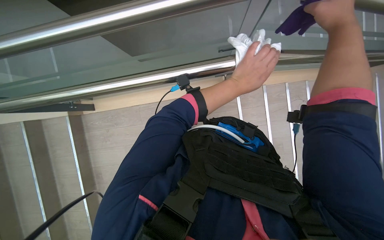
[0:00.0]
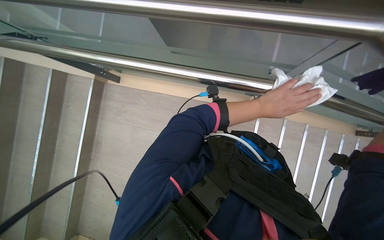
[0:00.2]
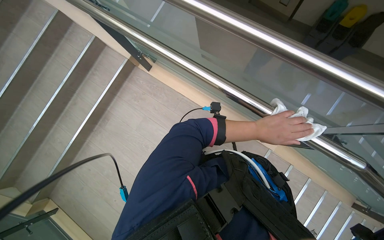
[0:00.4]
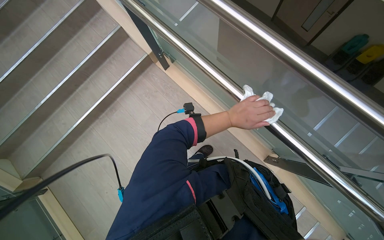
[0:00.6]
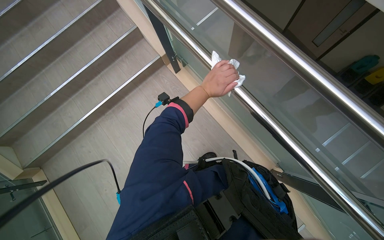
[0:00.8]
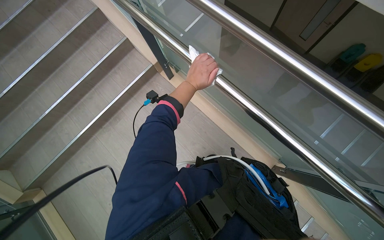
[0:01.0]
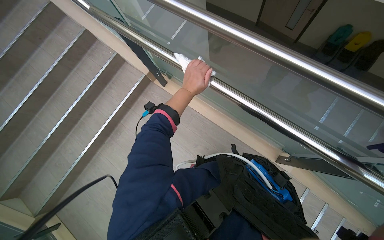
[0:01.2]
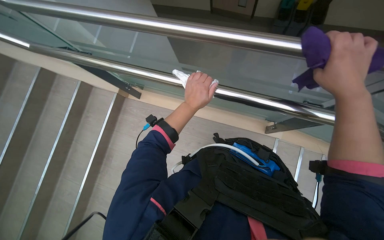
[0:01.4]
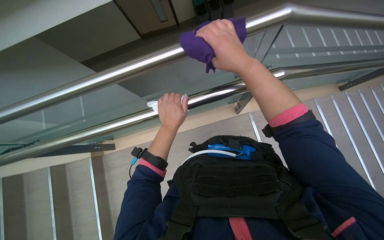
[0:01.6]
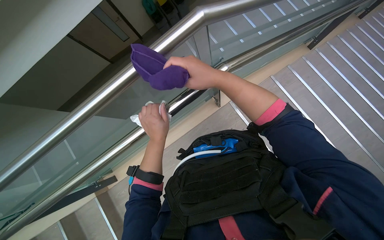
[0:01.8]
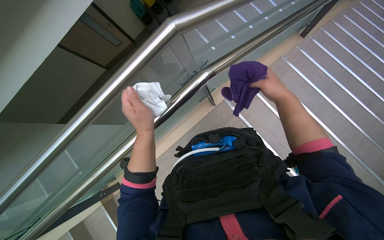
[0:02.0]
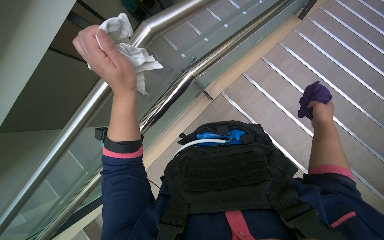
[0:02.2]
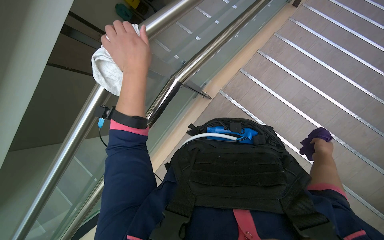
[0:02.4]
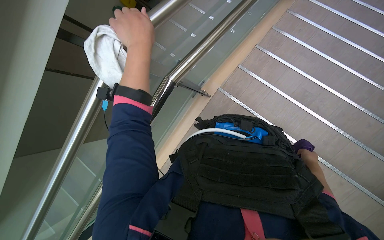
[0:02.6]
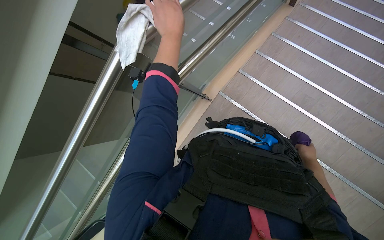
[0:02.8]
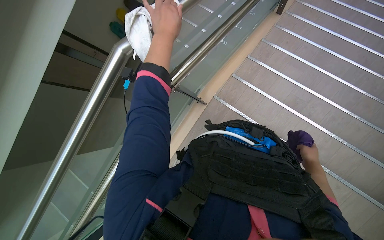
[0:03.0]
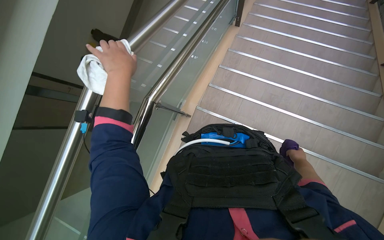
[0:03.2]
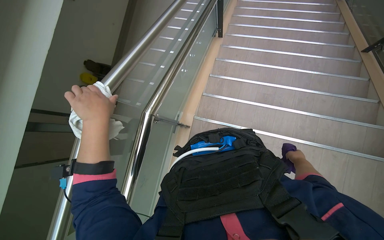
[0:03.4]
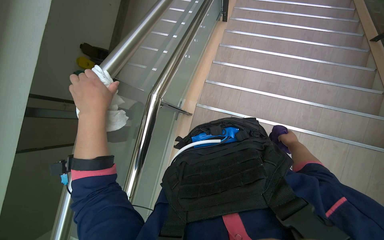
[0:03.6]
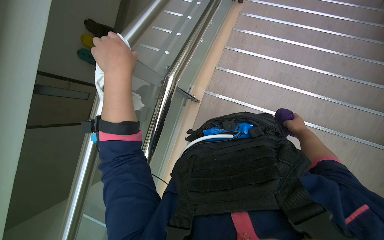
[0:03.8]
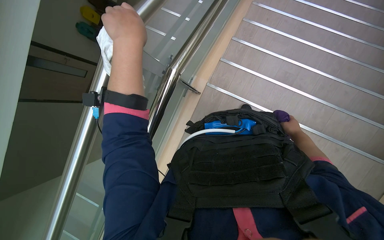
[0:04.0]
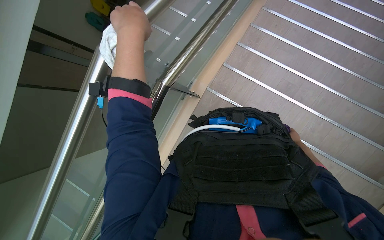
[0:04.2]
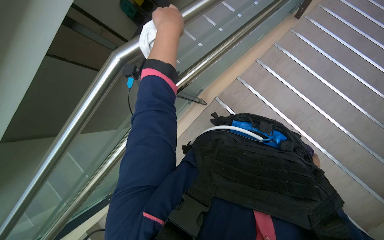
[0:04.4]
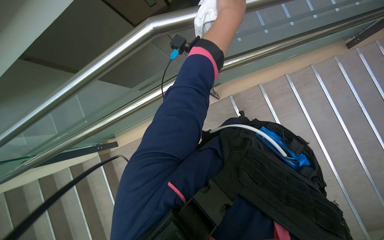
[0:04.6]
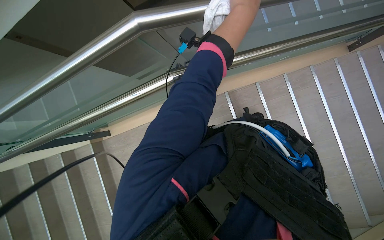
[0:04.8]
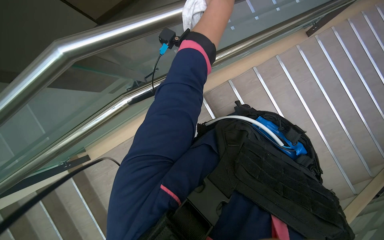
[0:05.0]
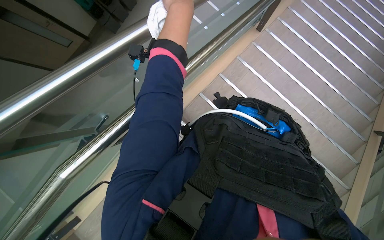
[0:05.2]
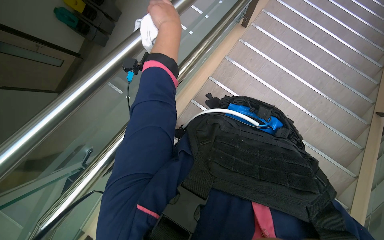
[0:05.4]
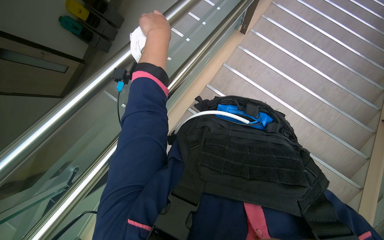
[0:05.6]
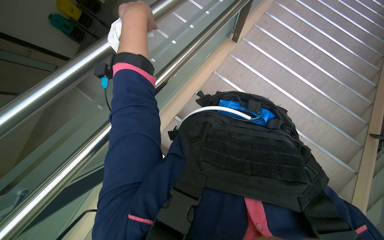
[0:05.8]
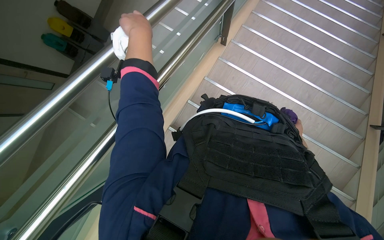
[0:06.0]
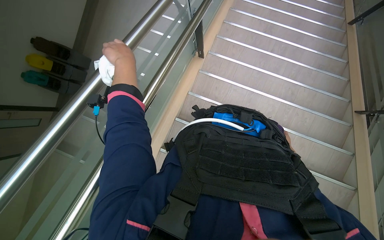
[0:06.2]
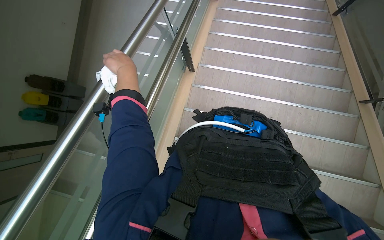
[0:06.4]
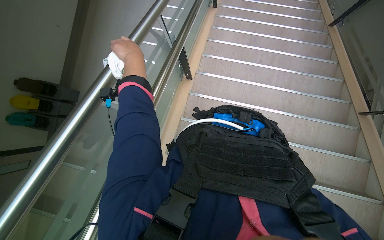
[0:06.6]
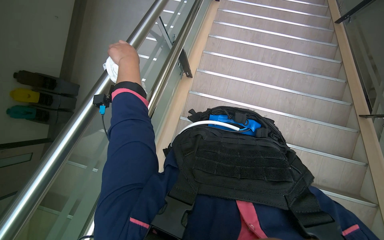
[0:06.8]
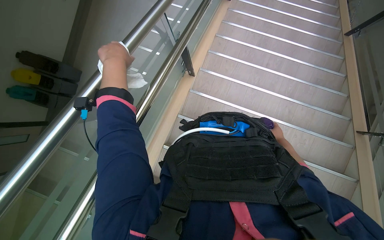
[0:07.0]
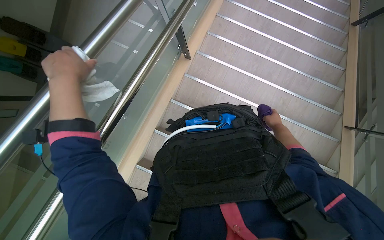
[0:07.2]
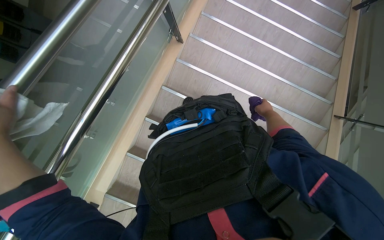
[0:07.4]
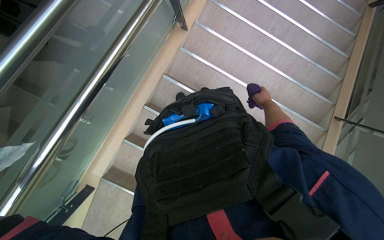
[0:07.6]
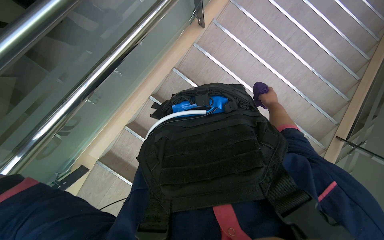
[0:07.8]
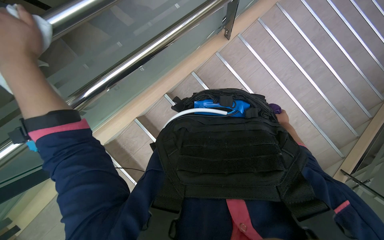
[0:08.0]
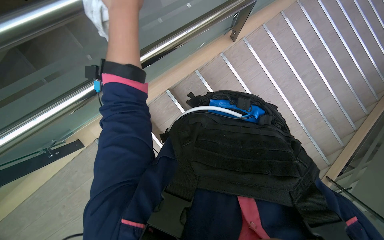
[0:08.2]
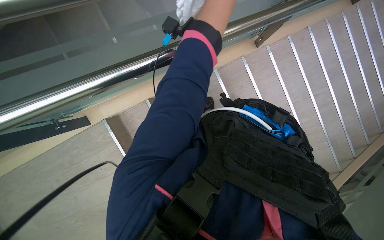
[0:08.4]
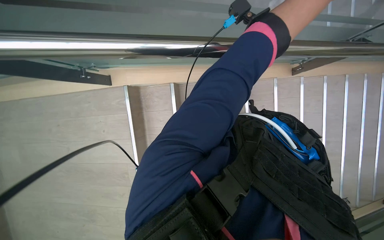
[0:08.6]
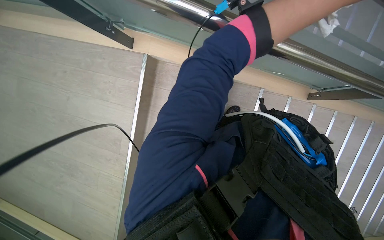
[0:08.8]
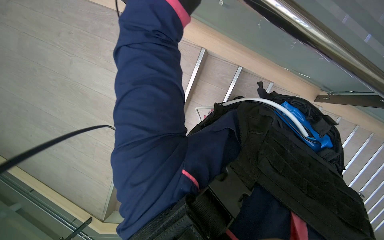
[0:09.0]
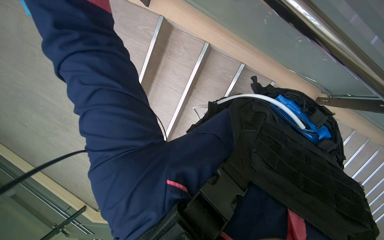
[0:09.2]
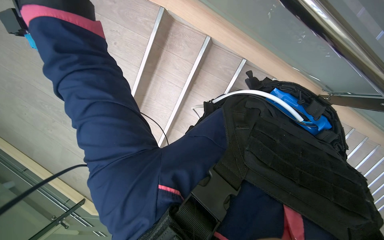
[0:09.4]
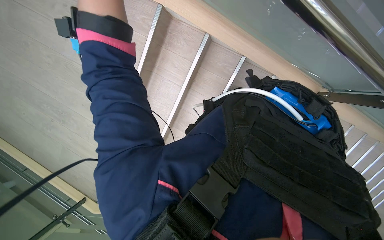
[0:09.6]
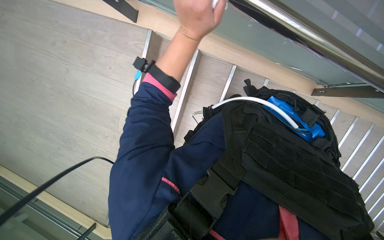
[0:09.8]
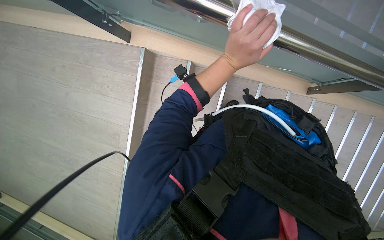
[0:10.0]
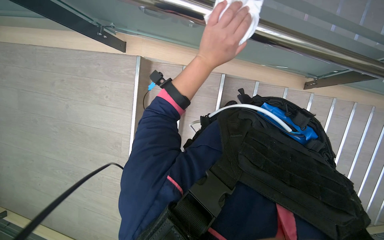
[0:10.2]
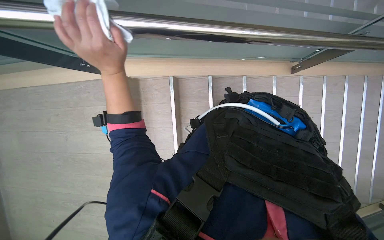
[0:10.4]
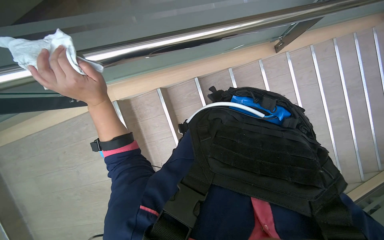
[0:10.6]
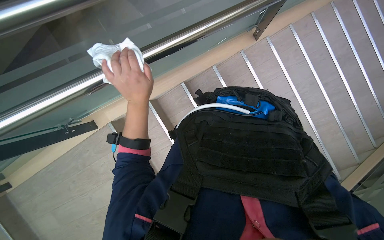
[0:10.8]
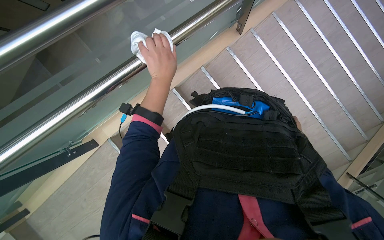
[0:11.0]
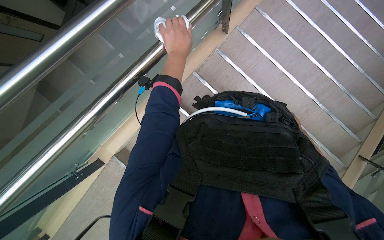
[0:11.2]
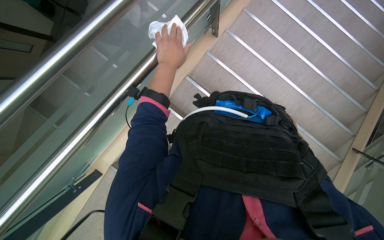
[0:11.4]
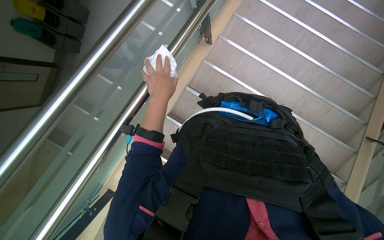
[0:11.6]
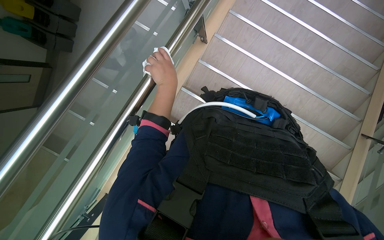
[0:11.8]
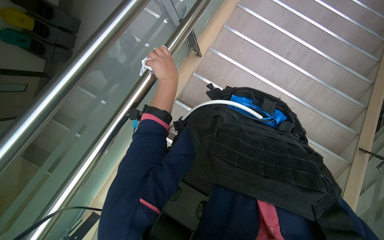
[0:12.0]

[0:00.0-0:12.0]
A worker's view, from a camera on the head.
Job: wiping surfaces.
The whole recording: Wiping metal and glass railings. The worker wipes metal and glass railings with a white and purple cloth.
0:00.0 to 0:01.6: The scene turns roughly 45 degrees counterclockwise in the picture.
0:01.6 to 0:03.0: The scene turns roughly 35 degrees counterclockwise in the picture.
0:07.6 to 0:09.0: The scene rotates clockwise by approximately 50 degrees.
0:10.4 to 0:12.0: The scene turns roughly 50 degrees counterclockwise in the picture.

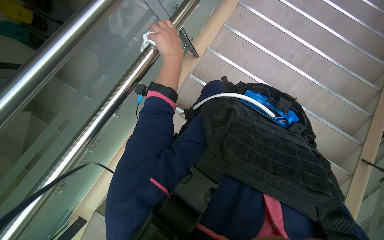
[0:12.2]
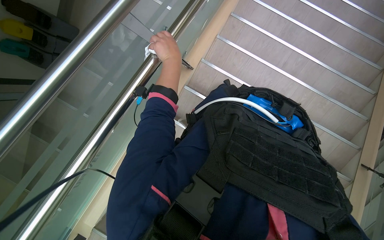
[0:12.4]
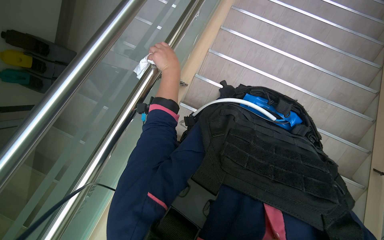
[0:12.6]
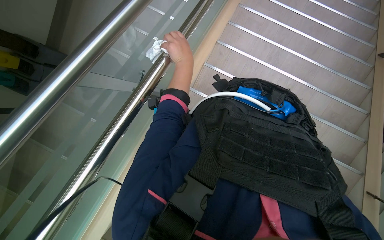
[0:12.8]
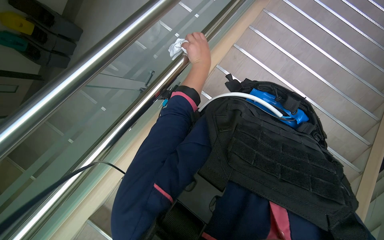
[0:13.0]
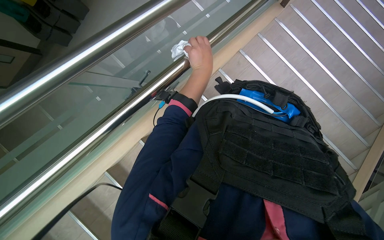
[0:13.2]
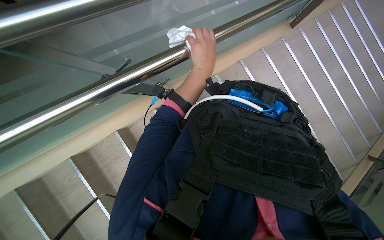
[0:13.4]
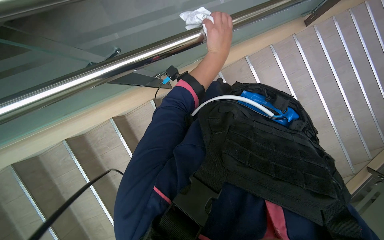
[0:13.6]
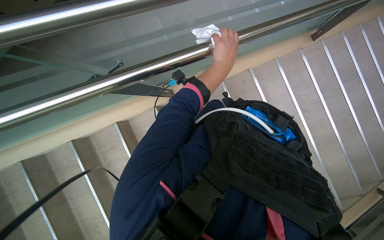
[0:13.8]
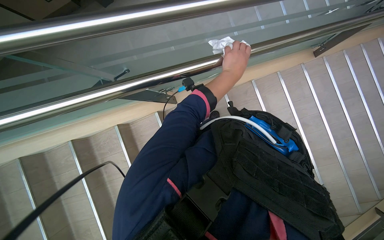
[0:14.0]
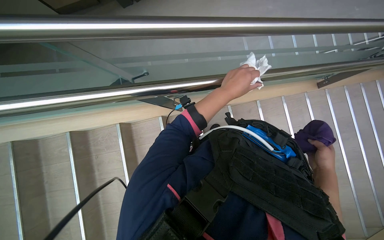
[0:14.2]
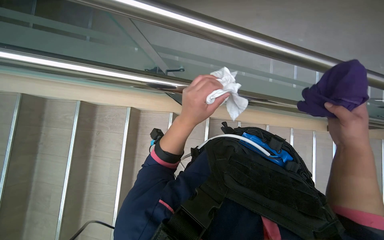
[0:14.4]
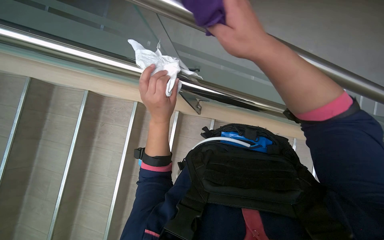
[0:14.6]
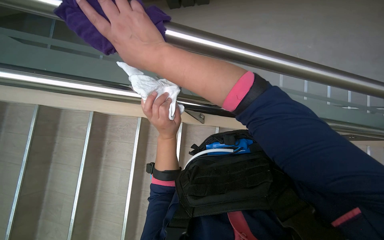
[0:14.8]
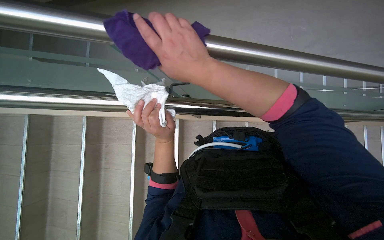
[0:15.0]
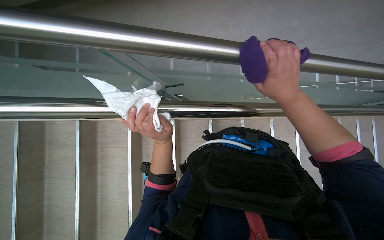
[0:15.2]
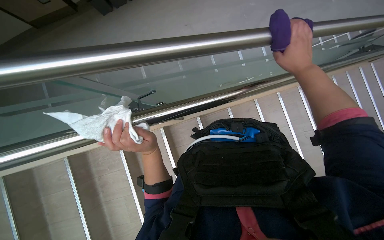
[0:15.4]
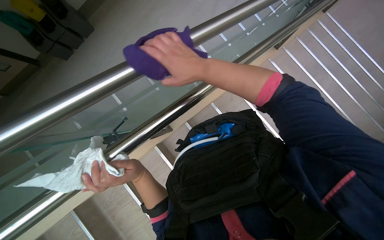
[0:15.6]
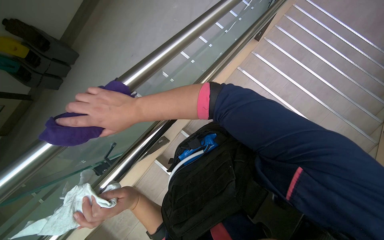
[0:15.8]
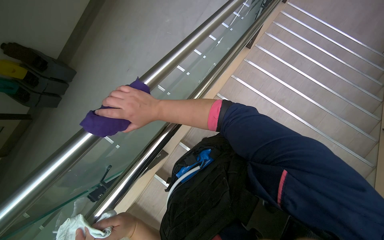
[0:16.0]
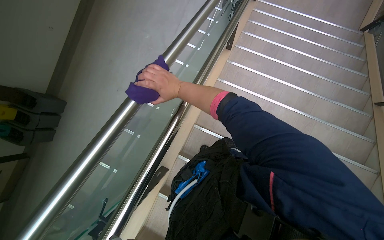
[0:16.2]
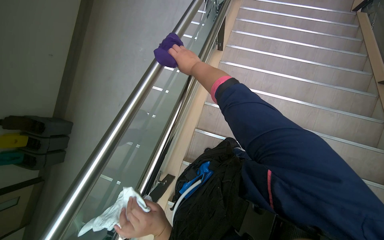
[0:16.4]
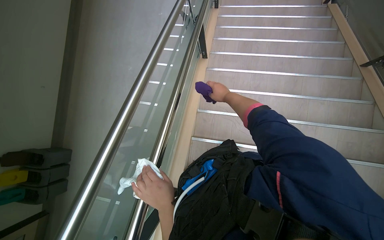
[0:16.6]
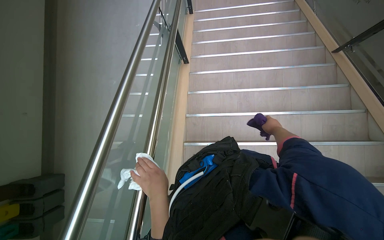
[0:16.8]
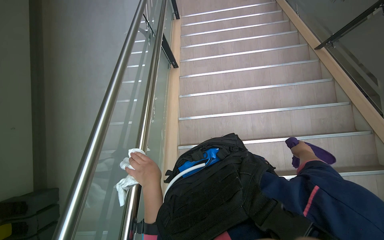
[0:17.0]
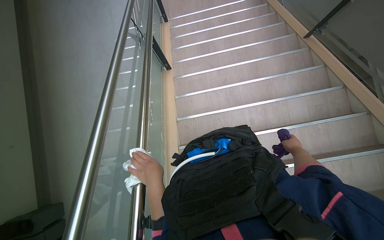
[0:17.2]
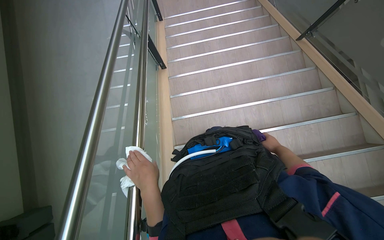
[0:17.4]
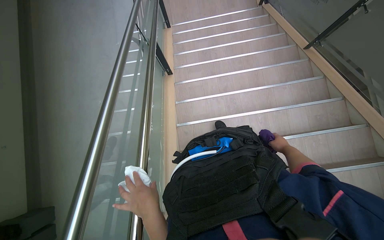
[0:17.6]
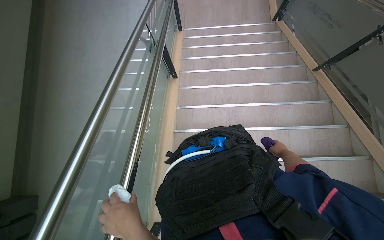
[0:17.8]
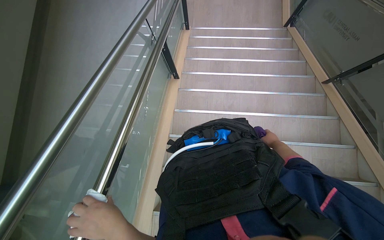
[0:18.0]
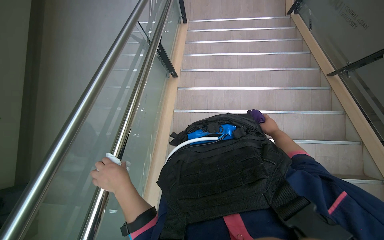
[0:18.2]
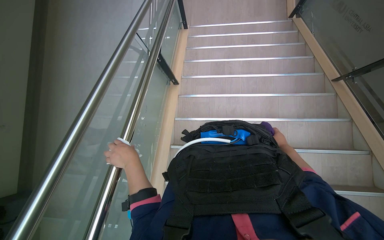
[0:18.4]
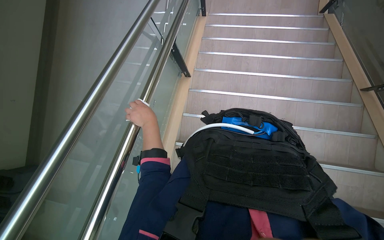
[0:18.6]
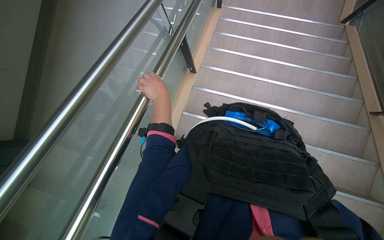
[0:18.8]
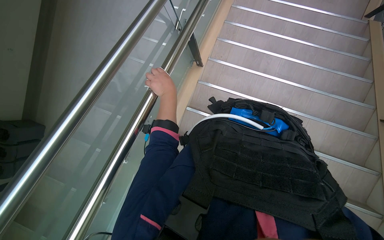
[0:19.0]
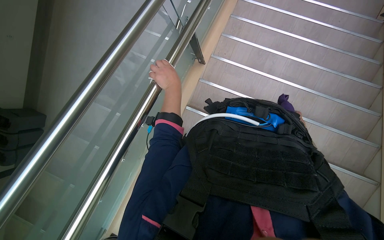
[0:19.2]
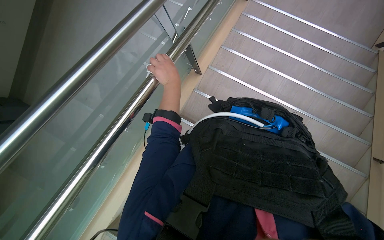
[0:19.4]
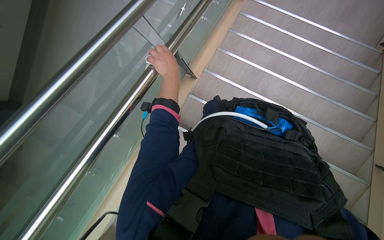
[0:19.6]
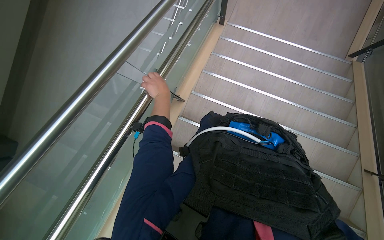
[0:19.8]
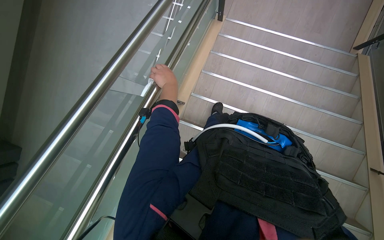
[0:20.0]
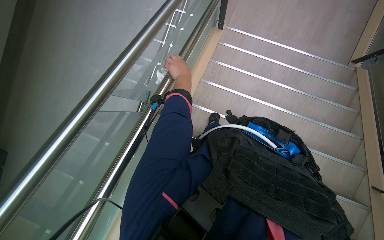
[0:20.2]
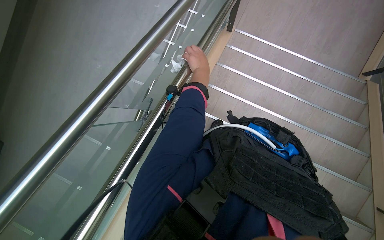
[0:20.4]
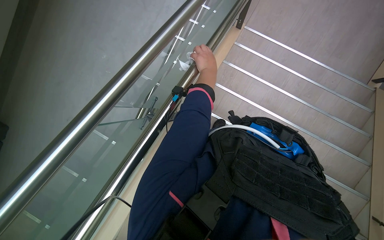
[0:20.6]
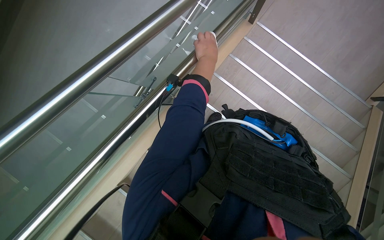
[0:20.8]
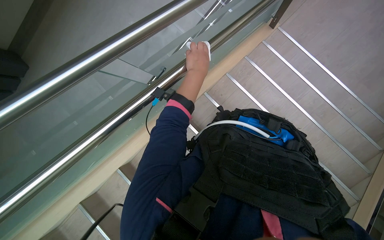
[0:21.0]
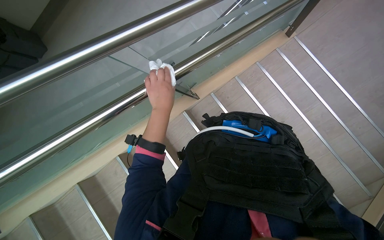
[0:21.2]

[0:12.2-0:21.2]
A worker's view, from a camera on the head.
Job: wiping surfaces.
The whole recording: Wiping metal and glass railings. The worker wipes metal and glass railings with a white and purple cloth.
0:12.2 to 0:13.8: The wearer looks some 15 degrees further upward. The left hand heads to the right, covering some 10 cm.
0:15.2 to 0:16.6: The view tilts some 15 degrees upward. Everything in view rotates about 80 degrees counterclockwise.
0:16.6 to 0:18.2: The left hand shifts some 25 cm up the picture. Meanwhile the right hand heads to the right and farther from the camera, covering about 50 cm.
0:18.2 to 0:19.8: The left hand moves up the picture and farther from the camera, about 40 cm.
0:19.8 to 0:21.2: The scene turns some 35 degrees clockwise in the picture.
